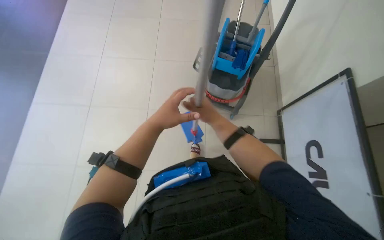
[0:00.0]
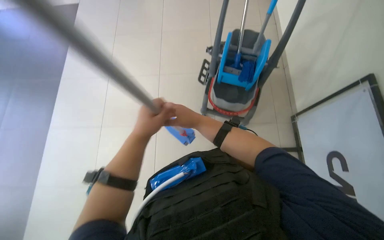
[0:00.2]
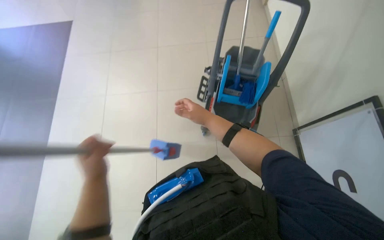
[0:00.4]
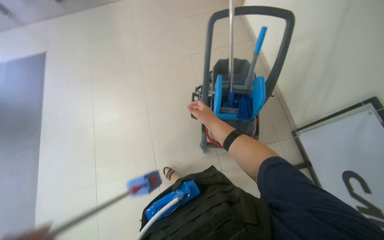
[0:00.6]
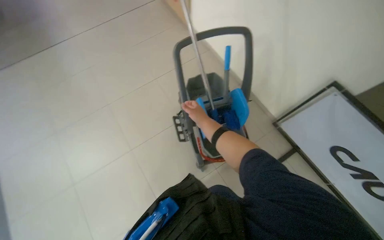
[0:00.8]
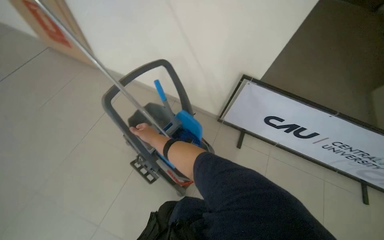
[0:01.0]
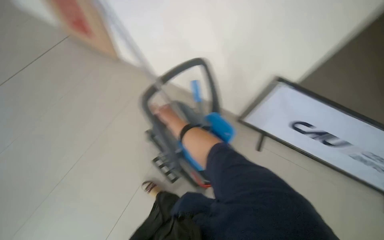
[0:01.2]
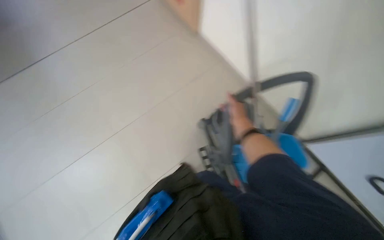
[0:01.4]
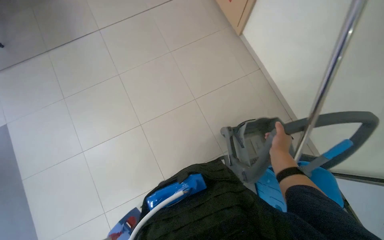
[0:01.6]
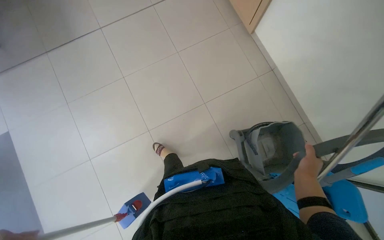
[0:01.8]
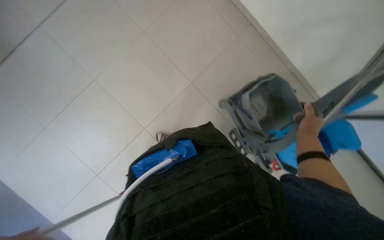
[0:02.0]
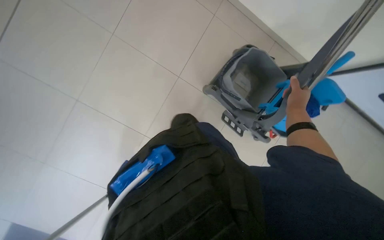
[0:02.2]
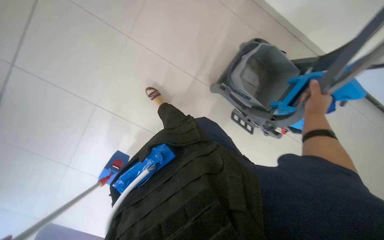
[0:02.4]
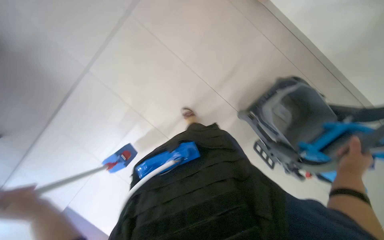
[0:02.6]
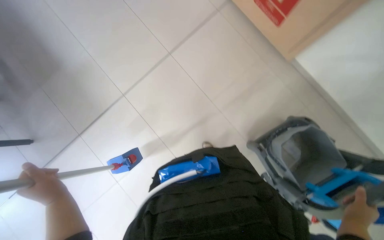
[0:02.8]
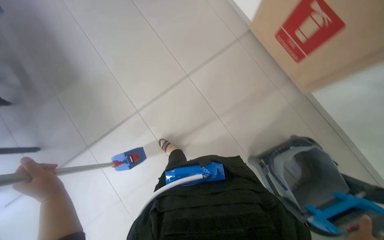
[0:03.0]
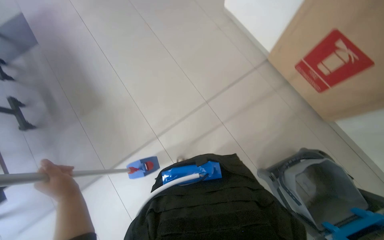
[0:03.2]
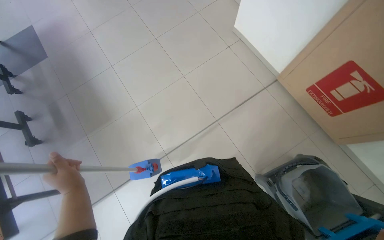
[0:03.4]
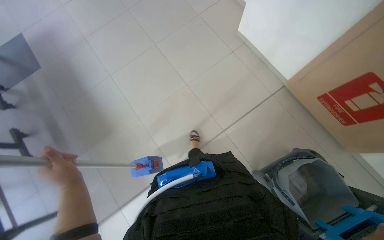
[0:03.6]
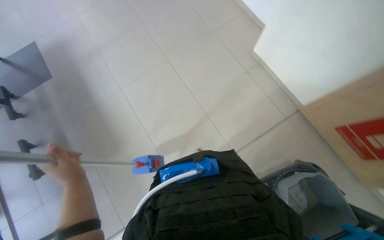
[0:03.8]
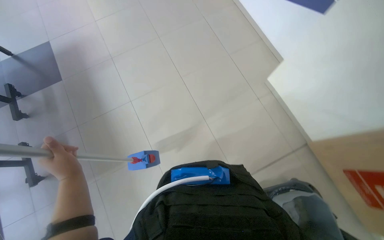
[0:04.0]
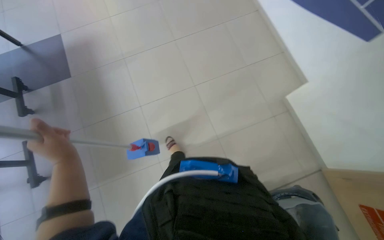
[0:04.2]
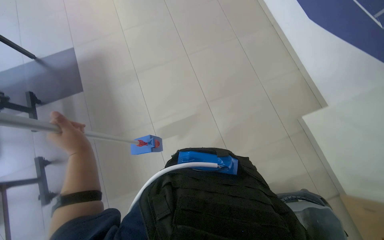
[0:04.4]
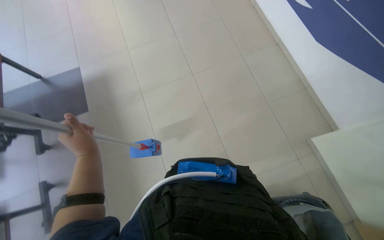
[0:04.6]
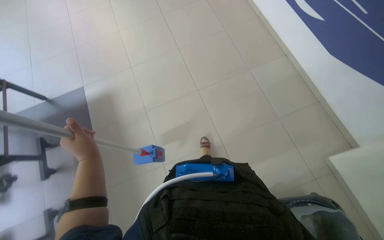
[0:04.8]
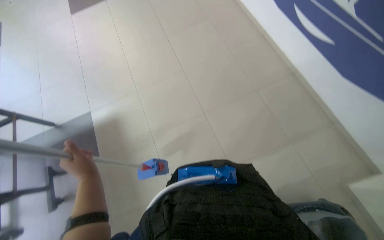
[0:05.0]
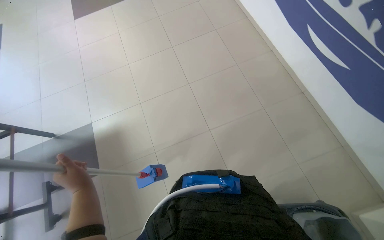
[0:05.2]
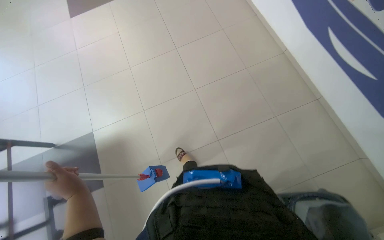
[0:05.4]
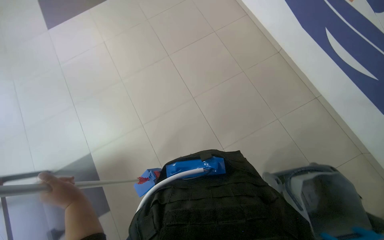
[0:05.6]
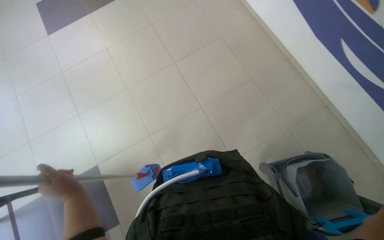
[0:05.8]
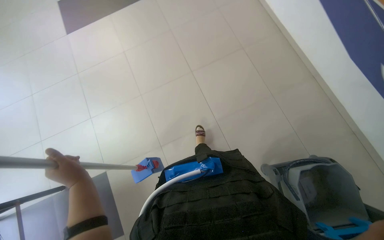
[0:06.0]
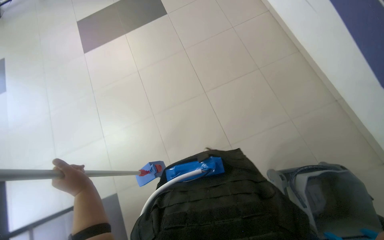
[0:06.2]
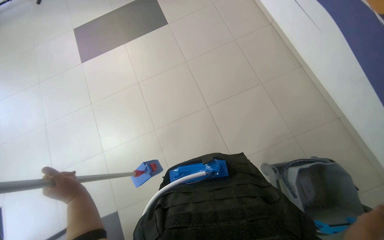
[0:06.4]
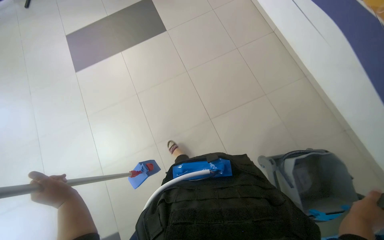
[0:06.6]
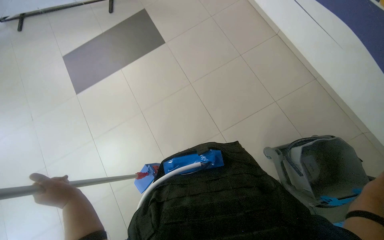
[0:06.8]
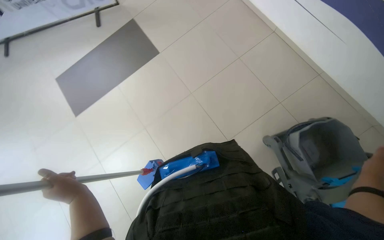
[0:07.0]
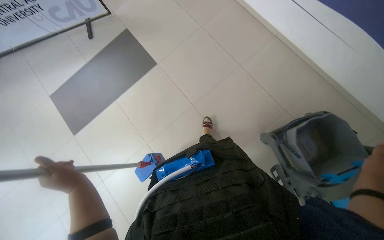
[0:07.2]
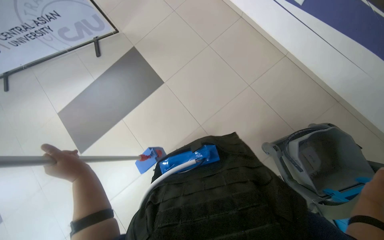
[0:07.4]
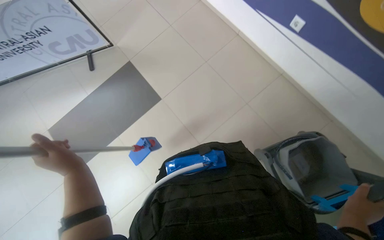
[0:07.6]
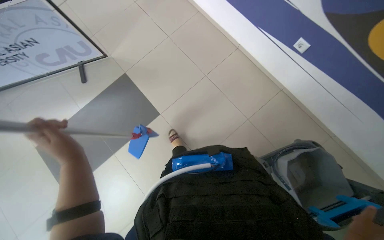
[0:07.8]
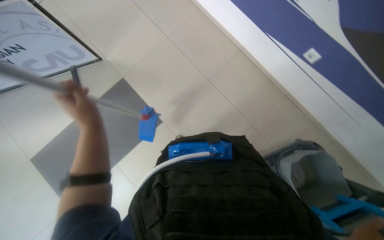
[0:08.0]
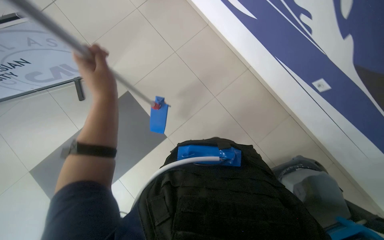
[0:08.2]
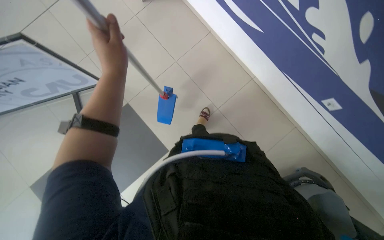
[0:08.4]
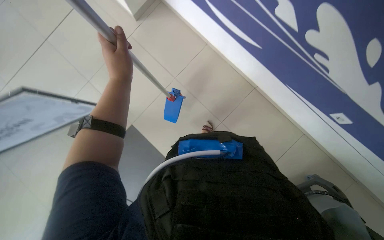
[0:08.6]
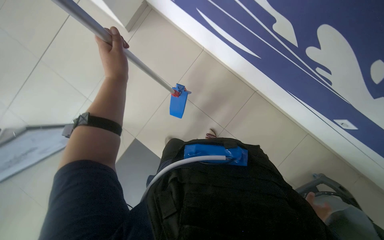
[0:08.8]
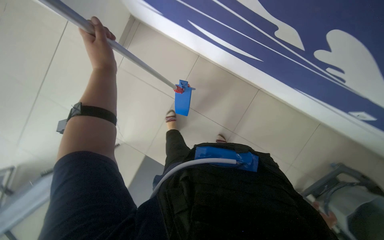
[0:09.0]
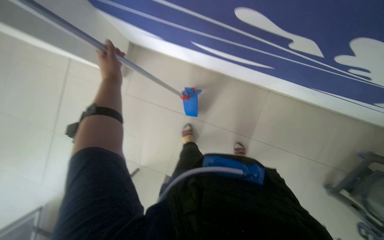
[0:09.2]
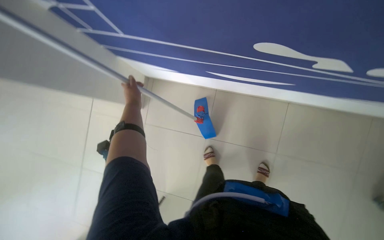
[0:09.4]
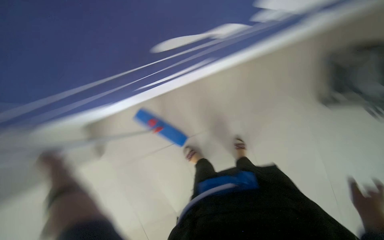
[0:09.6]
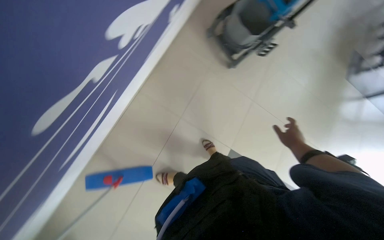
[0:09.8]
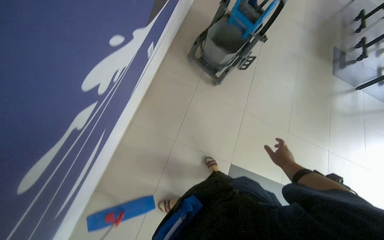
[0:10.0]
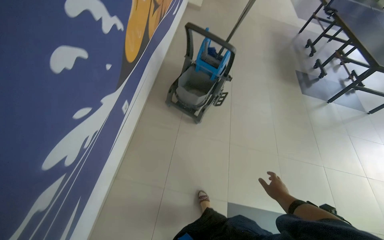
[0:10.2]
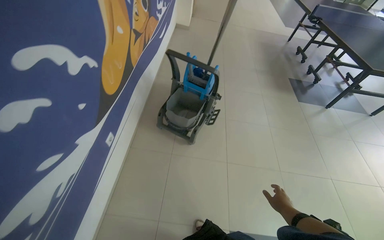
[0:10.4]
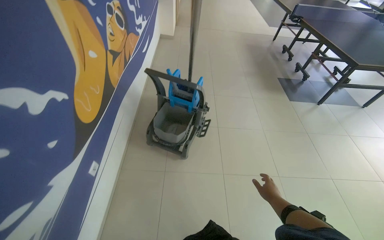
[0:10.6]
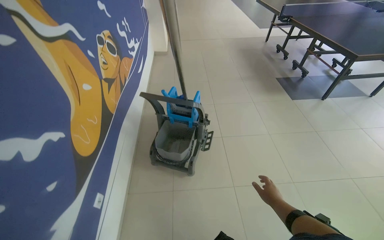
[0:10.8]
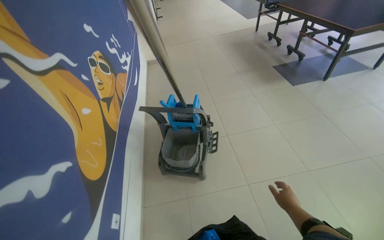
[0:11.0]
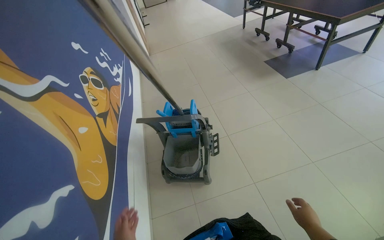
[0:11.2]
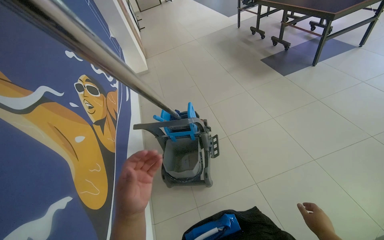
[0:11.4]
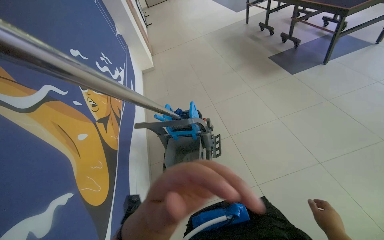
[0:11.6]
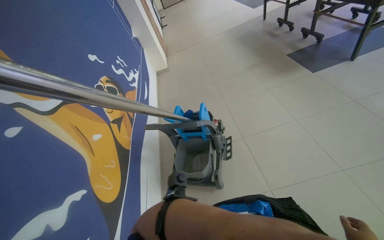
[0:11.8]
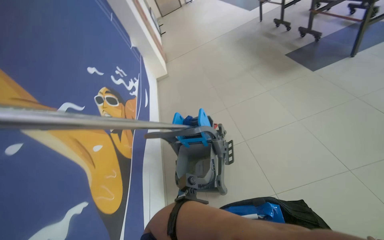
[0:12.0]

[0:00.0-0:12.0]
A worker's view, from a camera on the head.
Job: preparing cleaning supplies.
The whole recording: Preparing cleaning equipment. The worker prepares the cleaning equipment by wringing a cloth and attaching it to the mop handle.
0.0 to 1.6 s: The camera pitches upward, by approximately 30 degrees.
3.0 to 4.4 s: The left hand is displaced up the picture by roughly 20 cm.
4.4 to 6.0 s: The camera is carried approximately 40 cm.
6.0 to 7.6 s: The camera pitches upward, by roughly 20 degrees.
7.6 to 9.0 s: The camera pitches upward, by about 25 degrees. The left hand moves up the picture, some 25 cm.
9.0 to 10.4 s: The wearer moves about 60 cm. The head turns to the right by about 90 degrees. The wearer looks some 30 degrees further upward.
10.4 to 12.0 s: The camera travels about 40 cm. The scene rotates counterclockwise by about 30 degrees.

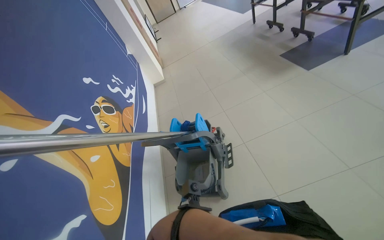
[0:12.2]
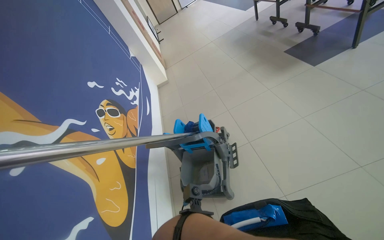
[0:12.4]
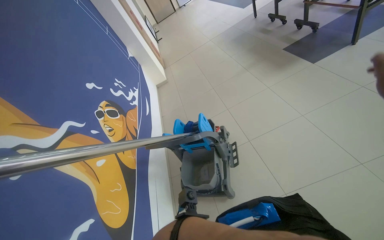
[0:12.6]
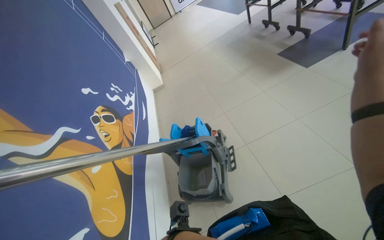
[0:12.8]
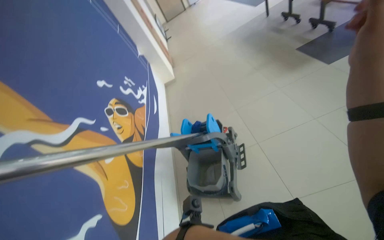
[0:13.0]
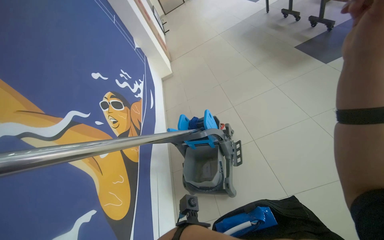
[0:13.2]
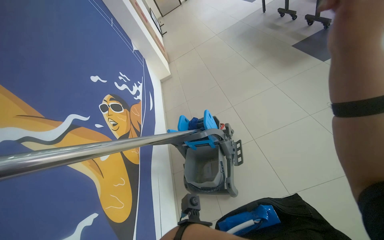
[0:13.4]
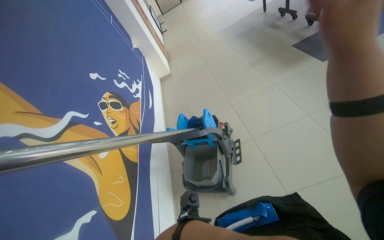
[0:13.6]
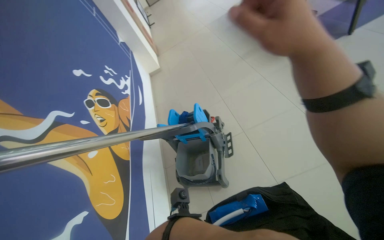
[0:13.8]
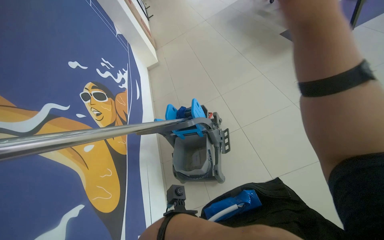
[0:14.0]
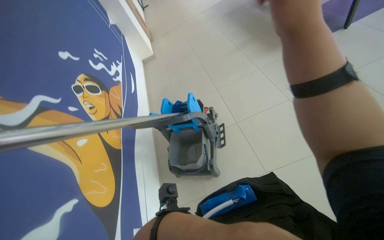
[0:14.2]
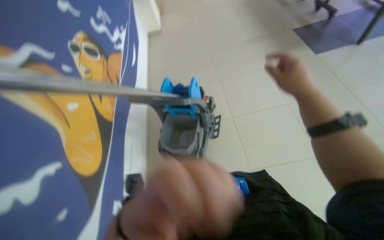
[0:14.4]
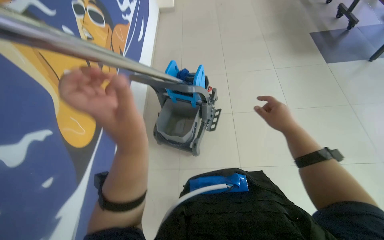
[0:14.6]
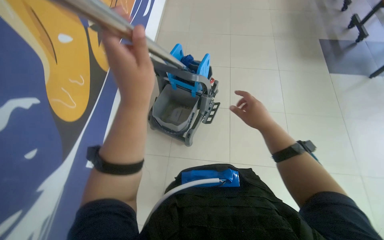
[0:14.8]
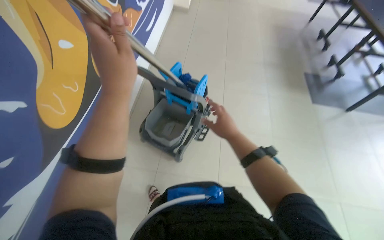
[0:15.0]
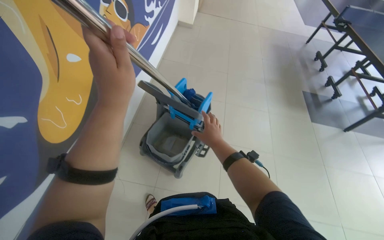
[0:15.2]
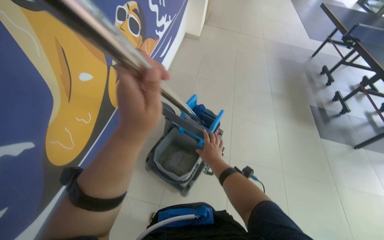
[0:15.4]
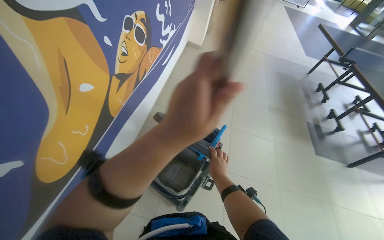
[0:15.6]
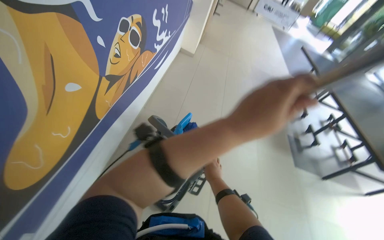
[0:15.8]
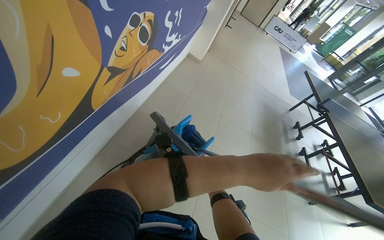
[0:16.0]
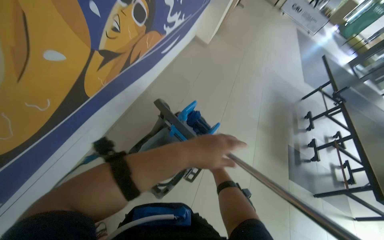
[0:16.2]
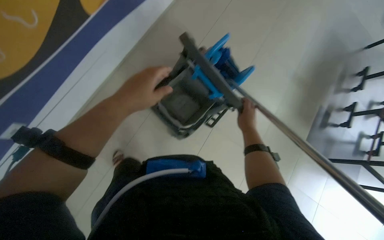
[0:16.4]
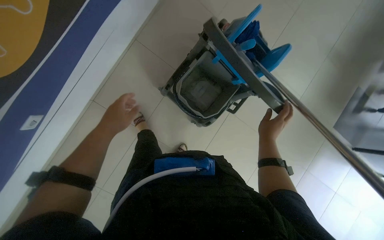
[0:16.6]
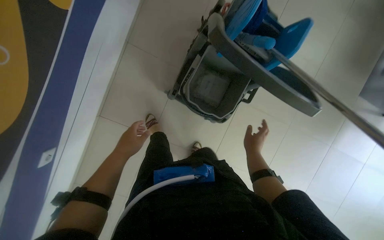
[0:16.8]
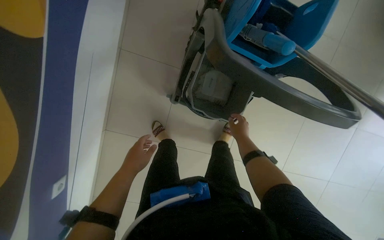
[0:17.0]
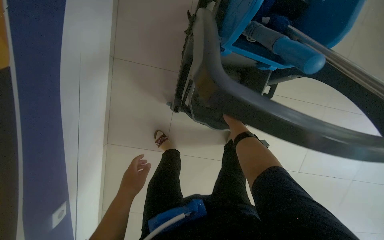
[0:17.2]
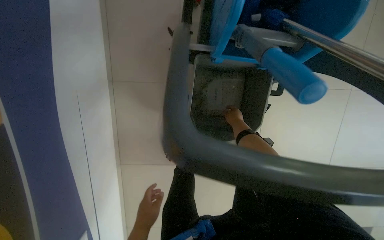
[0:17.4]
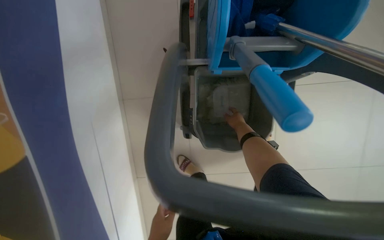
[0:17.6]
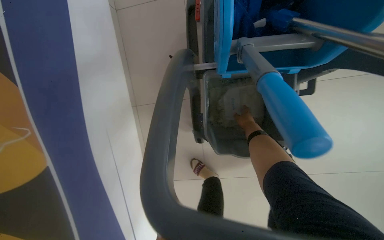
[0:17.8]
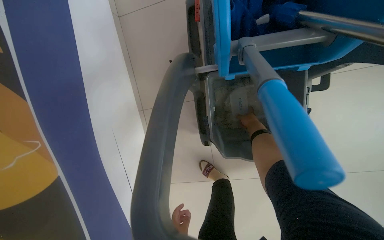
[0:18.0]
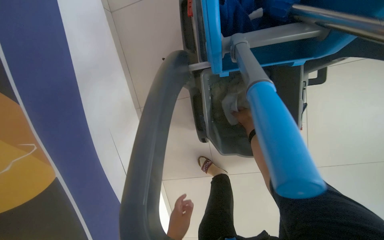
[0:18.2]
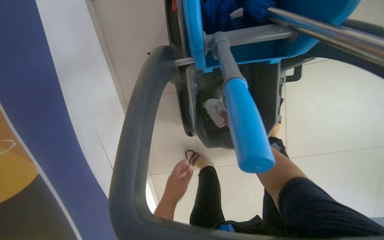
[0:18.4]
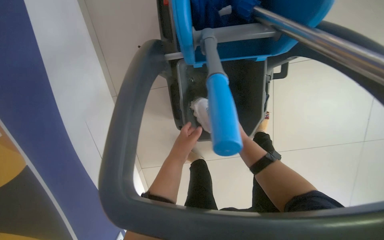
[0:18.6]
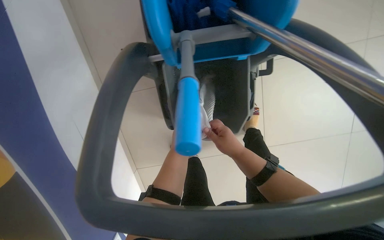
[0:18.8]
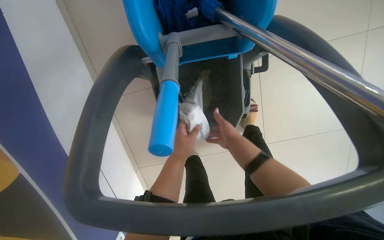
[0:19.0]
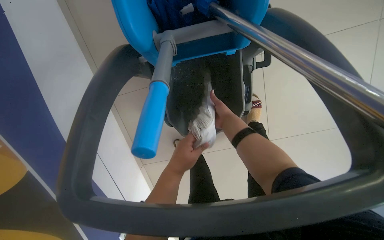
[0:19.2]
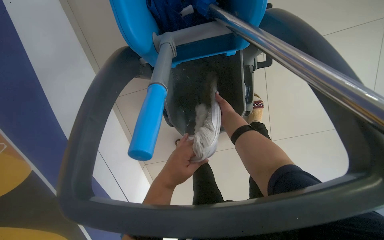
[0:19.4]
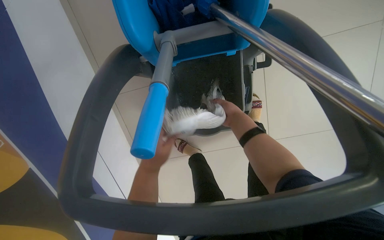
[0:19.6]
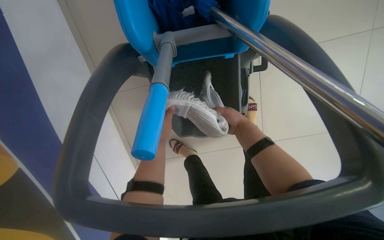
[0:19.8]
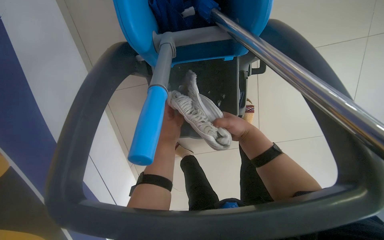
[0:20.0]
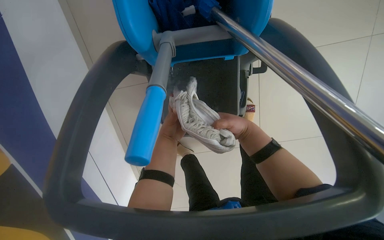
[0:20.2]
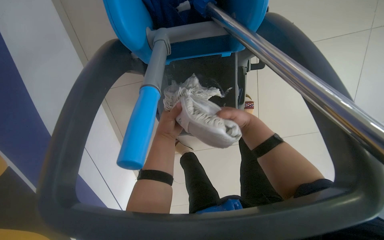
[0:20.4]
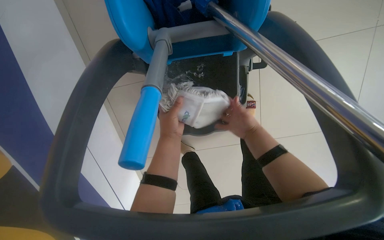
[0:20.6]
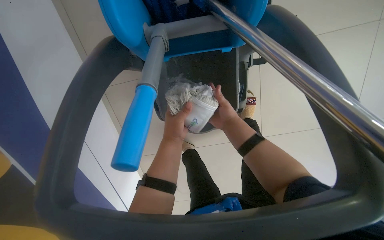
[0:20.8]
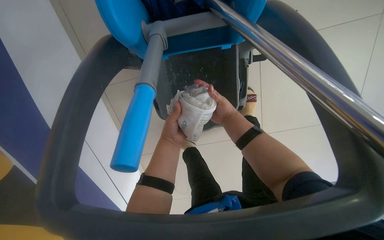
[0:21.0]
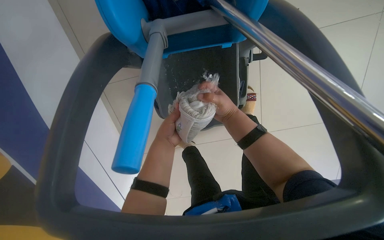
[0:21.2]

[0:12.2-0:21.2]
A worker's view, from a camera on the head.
Job: preparing cleaning supplies.
The whole recording: Preparing cleaning equipment. The worker prepares the cleaning equipment by wringing a cloth and attaching it to the mop handle.
13.8 to 15.2 s: The scene rotates clockwise by roughly 35 degrees. The right hand is displaced farther from the camera by about 30 cm.
15.2 to 16.6 s: The camera pitches downward, by approximately 25 degrees. The scene rotates clockwise by about 30 degrees.
16.6 to 18.2 s: The head travels approximately 50 cm. The view swings some 30 degrees to the left. Everything in view rotates some 35 degrees counterclockwise.
18.2 to 19.8 s: The right hand heads nearer to the camera, covering about 25 cm.
